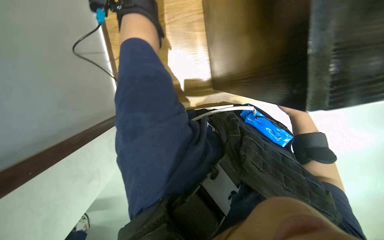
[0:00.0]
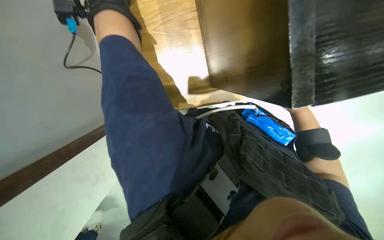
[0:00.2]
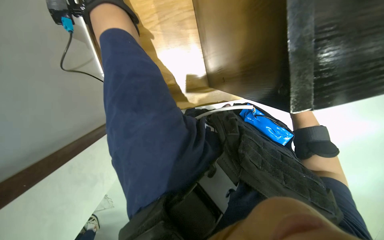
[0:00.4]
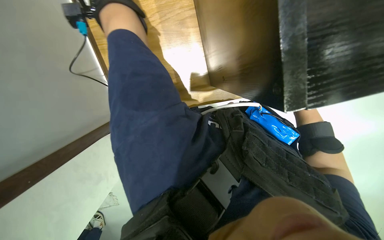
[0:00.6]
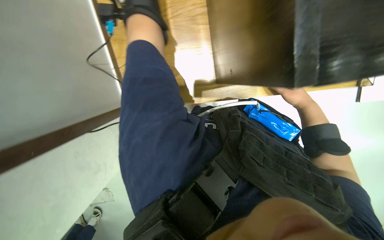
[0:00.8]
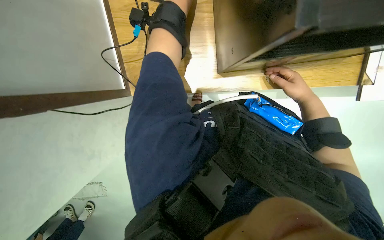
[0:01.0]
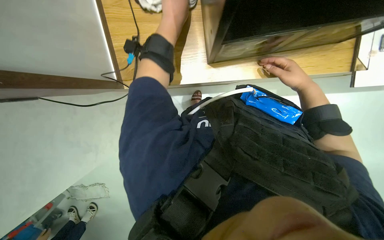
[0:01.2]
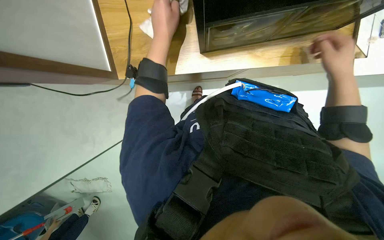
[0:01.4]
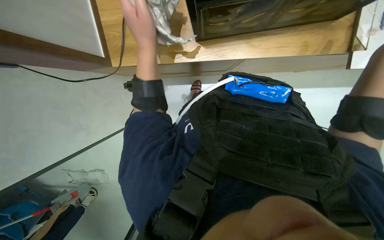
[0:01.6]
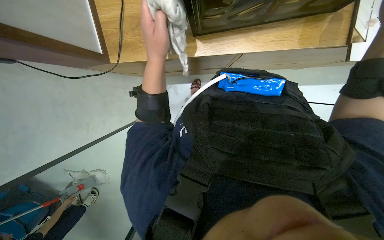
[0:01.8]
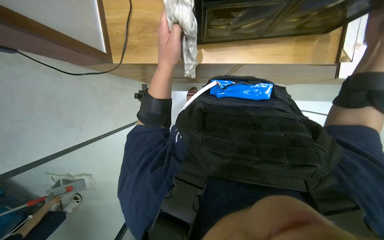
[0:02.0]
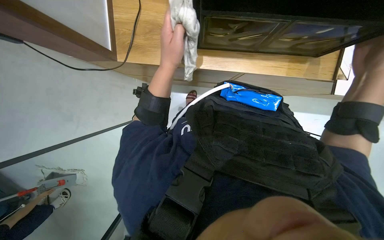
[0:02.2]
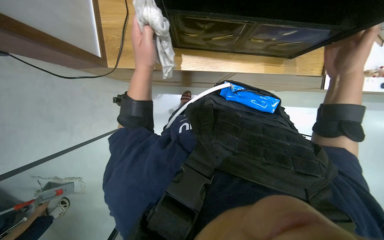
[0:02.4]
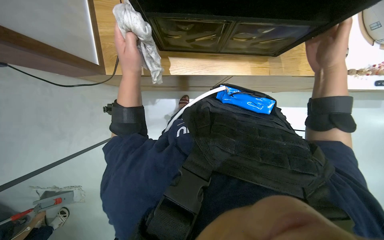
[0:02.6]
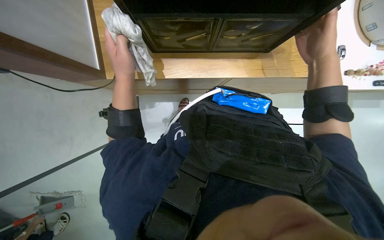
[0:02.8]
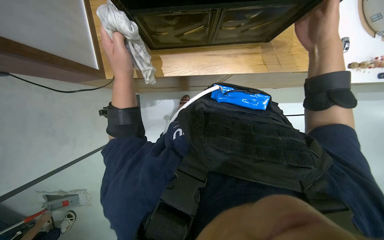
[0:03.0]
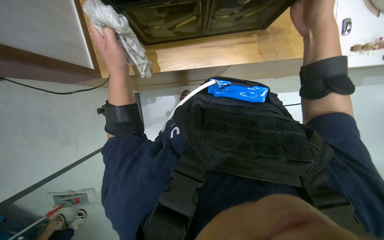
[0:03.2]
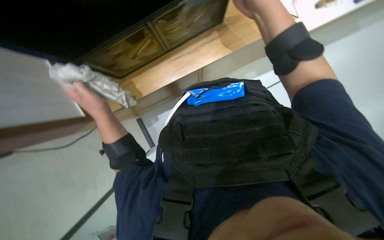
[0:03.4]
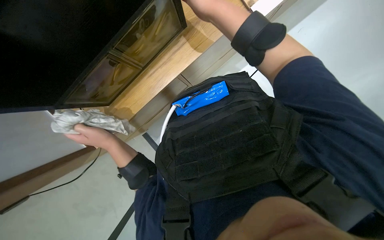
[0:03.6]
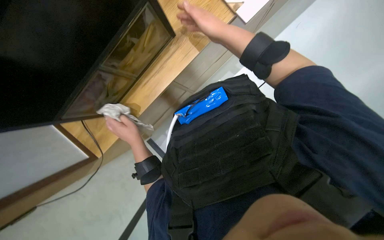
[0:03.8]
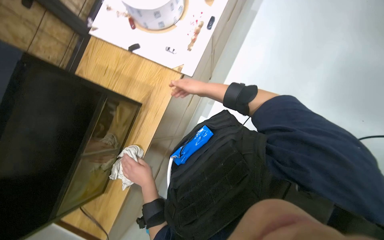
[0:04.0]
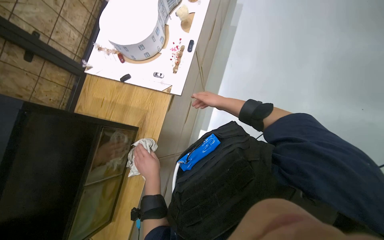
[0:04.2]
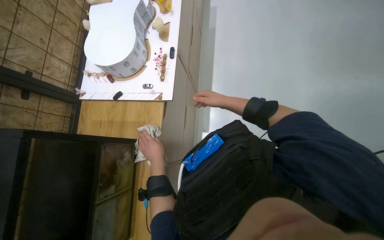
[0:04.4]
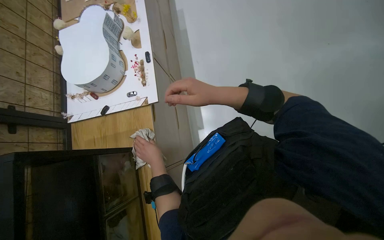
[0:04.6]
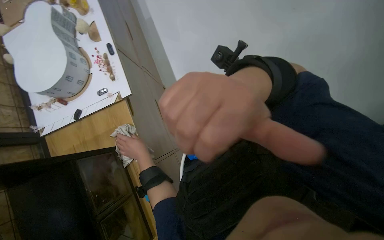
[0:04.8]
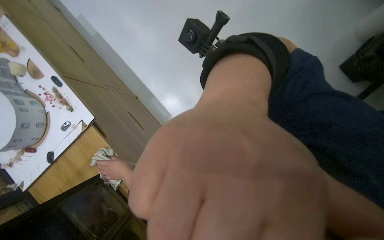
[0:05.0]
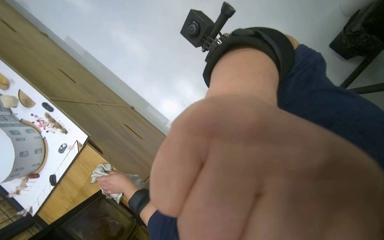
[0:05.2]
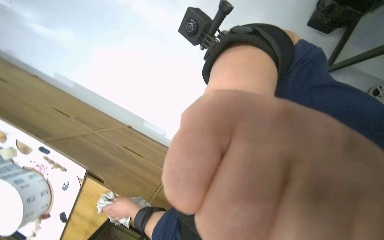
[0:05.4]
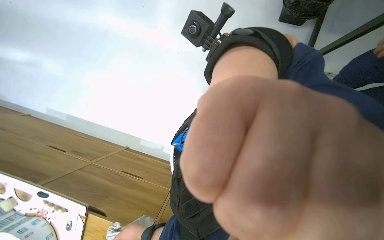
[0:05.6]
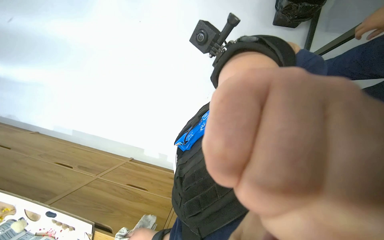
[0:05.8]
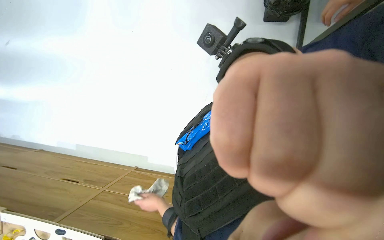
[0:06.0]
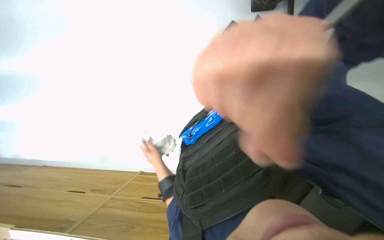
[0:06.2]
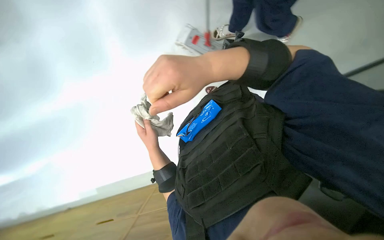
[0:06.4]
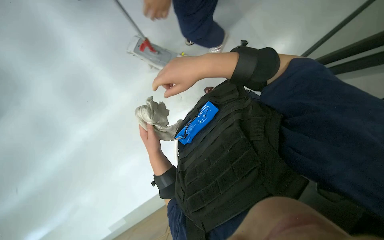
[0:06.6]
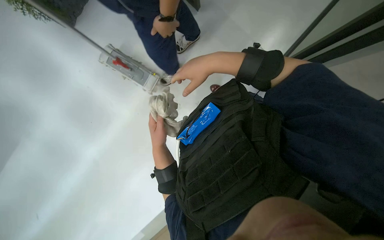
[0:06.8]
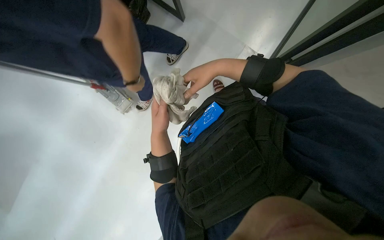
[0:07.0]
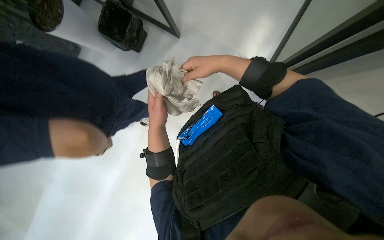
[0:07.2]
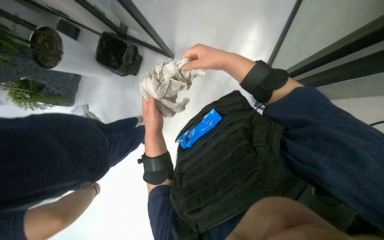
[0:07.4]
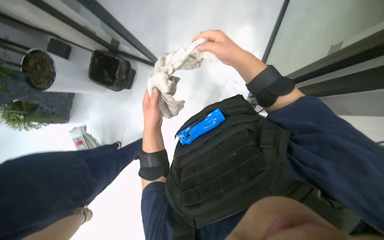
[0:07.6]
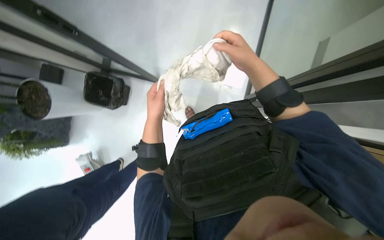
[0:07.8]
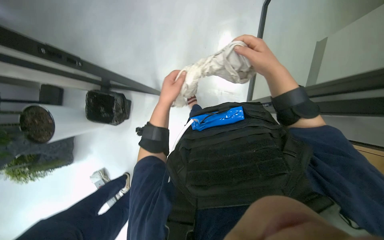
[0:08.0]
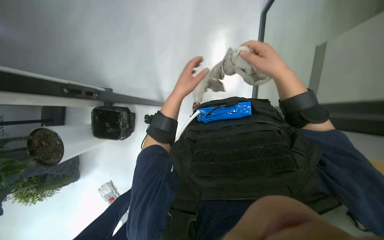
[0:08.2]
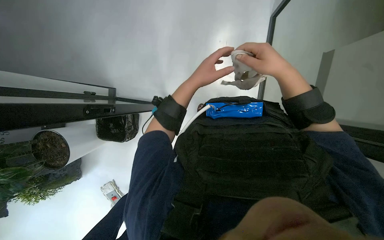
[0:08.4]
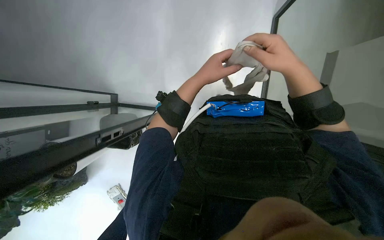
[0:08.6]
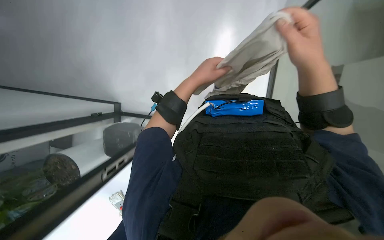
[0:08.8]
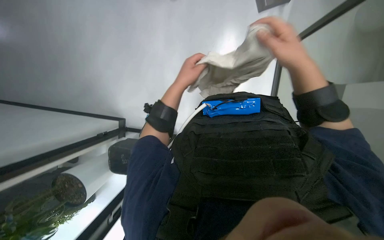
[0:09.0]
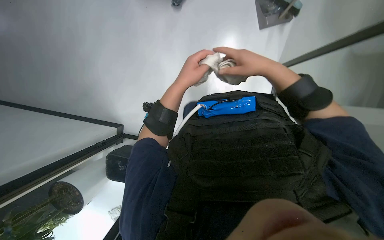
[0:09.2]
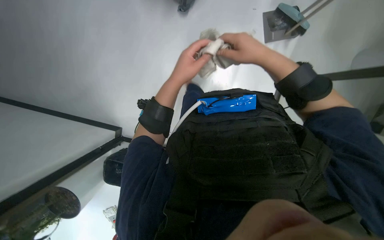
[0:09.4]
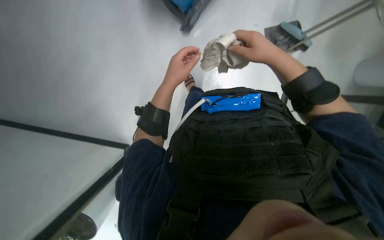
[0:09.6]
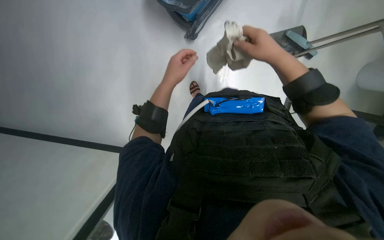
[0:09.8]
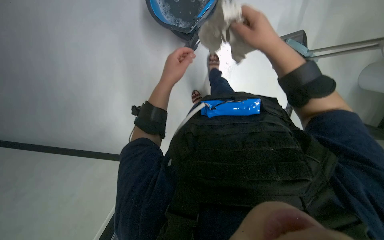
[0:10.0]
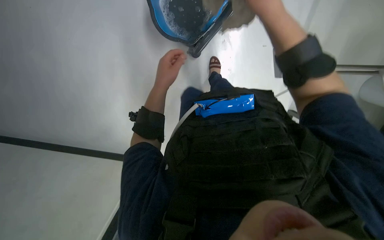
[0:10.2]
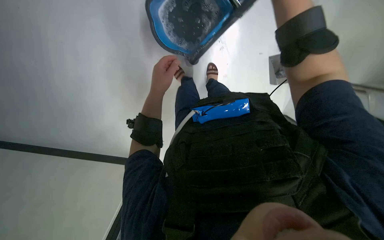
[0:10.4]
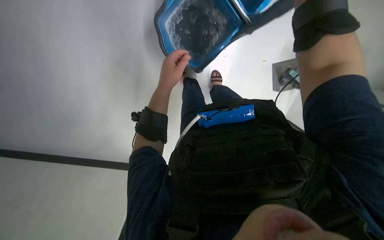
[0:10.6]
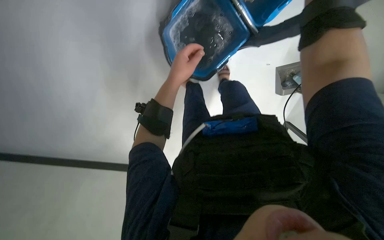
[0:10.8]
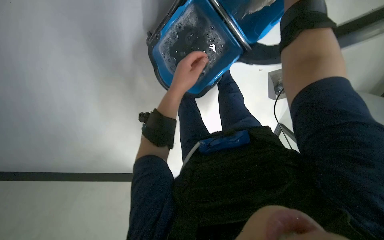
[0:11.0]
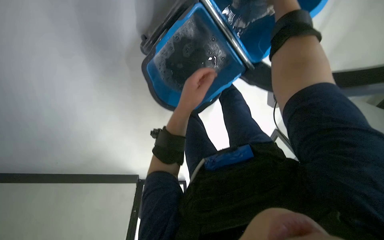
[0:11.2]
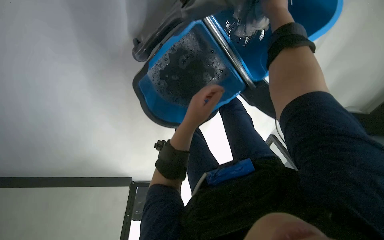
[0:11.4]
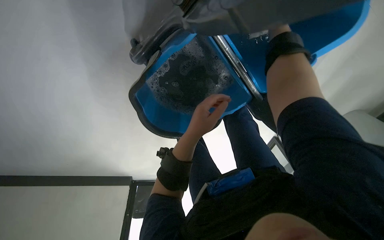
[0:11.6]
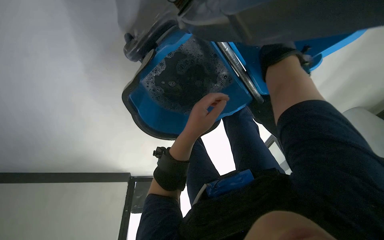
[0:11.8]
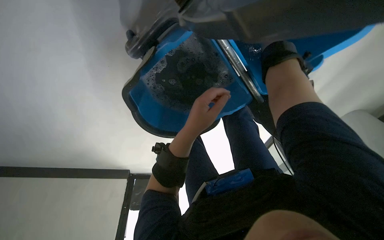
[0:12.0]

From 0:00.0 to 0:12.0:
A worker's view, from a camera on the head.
Job: wiping surfaces.
The whole recording: Wiping desk area. The worker wipes the table surface and the underside of a shelf with a cloth.
From 0:03.0 to 0:04.4: The camera sweeps to the left, by approximately 20 degrees. The view tips upward by roughly 20 degrees. The scene turns approximately 65 degrees counterclockwise in the picture.
From 0:04.4 to 0:06.0: The scene rotates counterclockwise by approximately 90 degrees.
From 0:07.6 to 0:09.0: The left hand heads up the picture, covering approximately 35 cm, while the right hand goes about 10 cm to the right.
From 0:10.4 to 0:12.0: The left hand is displaced nearer to the camera and to the right by roughly 20 cm.

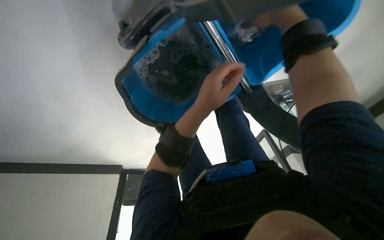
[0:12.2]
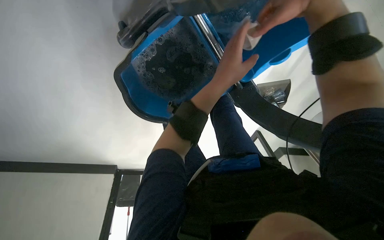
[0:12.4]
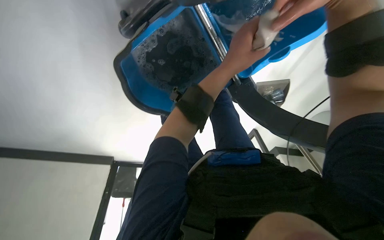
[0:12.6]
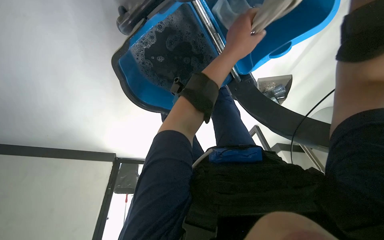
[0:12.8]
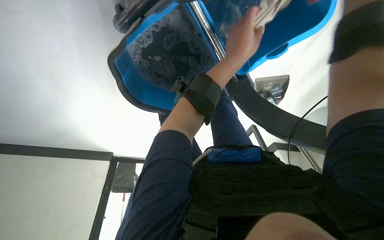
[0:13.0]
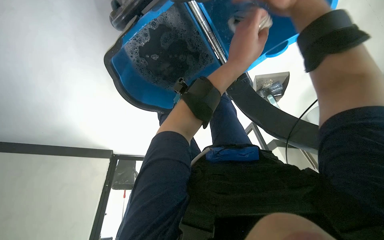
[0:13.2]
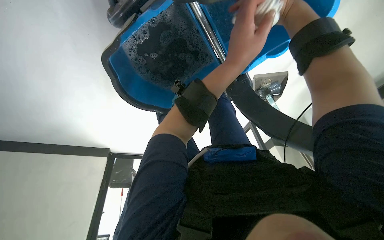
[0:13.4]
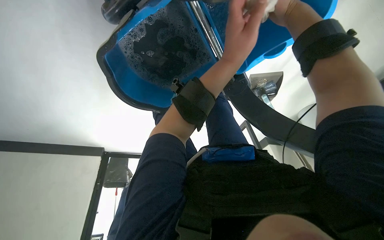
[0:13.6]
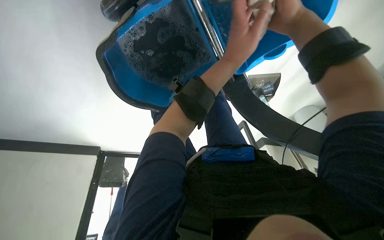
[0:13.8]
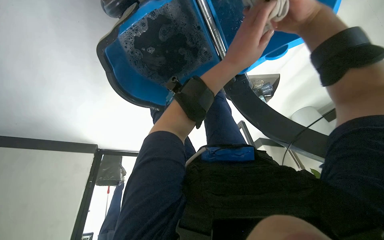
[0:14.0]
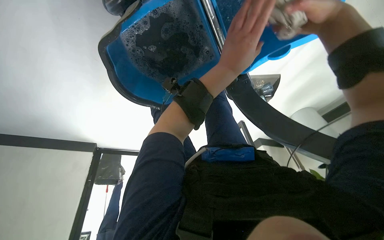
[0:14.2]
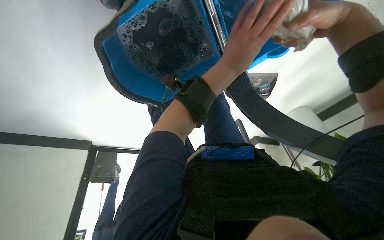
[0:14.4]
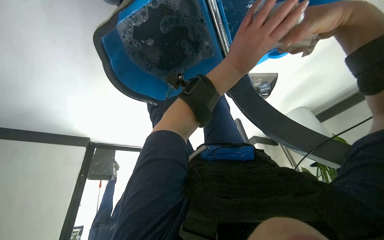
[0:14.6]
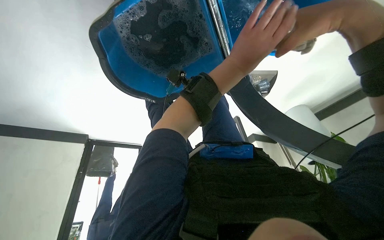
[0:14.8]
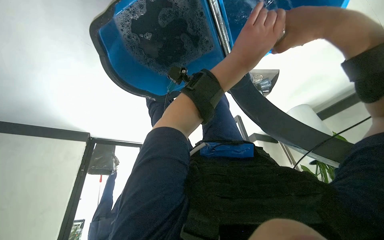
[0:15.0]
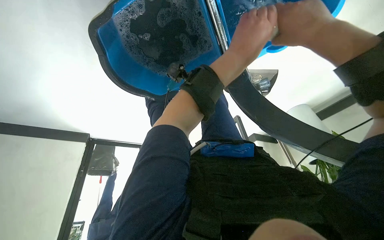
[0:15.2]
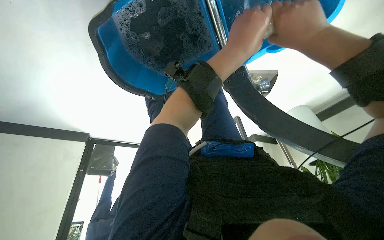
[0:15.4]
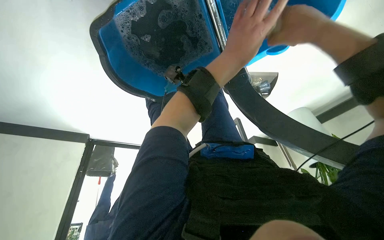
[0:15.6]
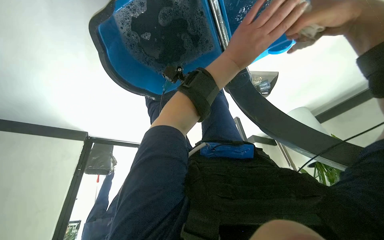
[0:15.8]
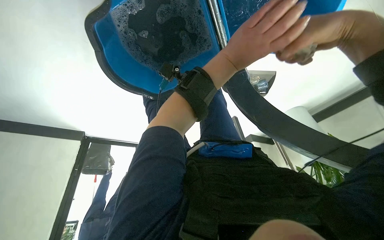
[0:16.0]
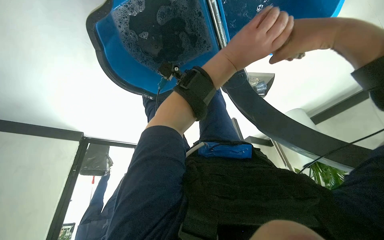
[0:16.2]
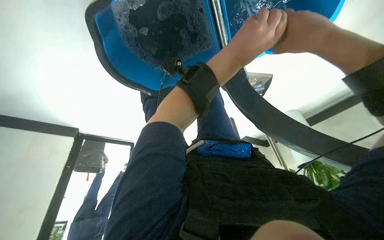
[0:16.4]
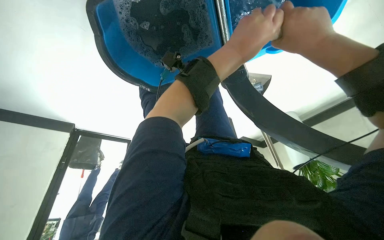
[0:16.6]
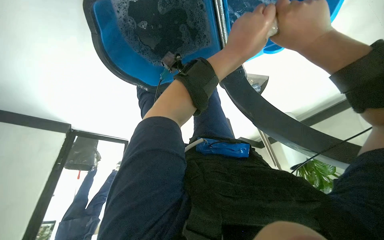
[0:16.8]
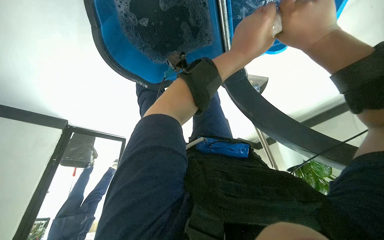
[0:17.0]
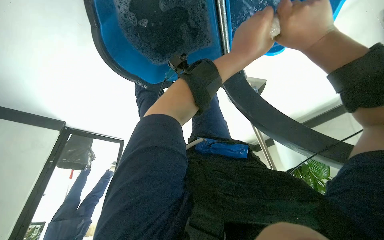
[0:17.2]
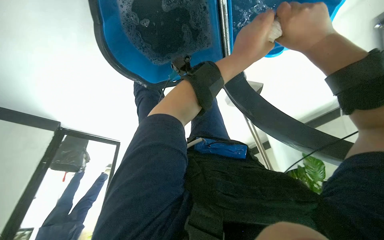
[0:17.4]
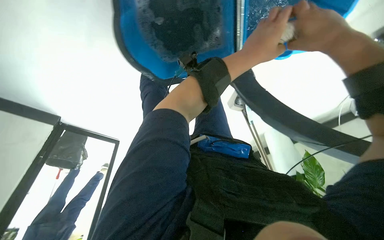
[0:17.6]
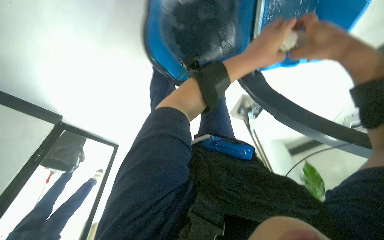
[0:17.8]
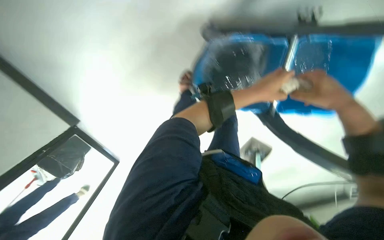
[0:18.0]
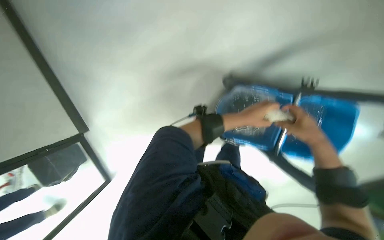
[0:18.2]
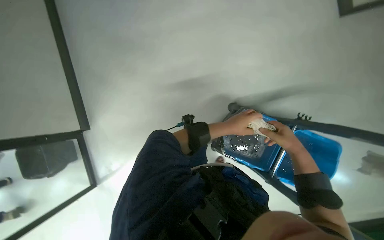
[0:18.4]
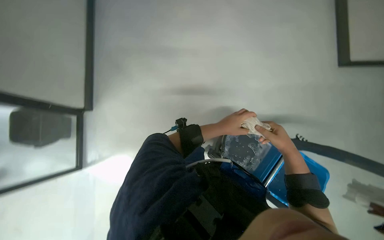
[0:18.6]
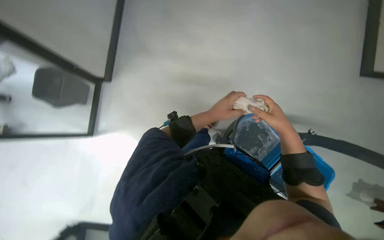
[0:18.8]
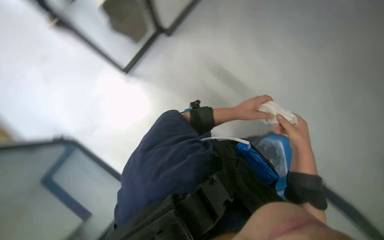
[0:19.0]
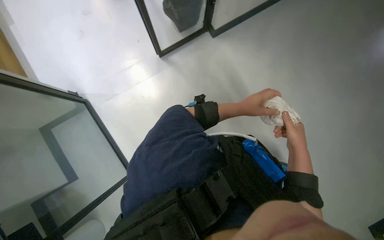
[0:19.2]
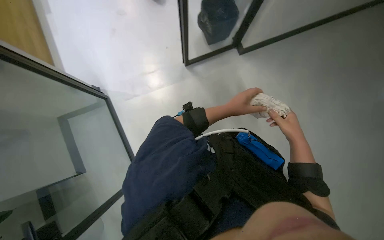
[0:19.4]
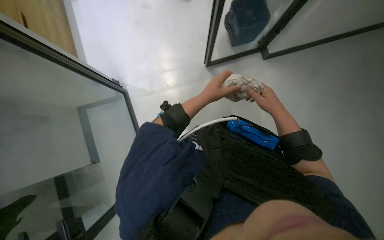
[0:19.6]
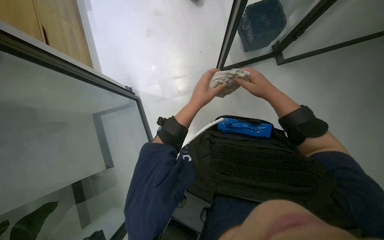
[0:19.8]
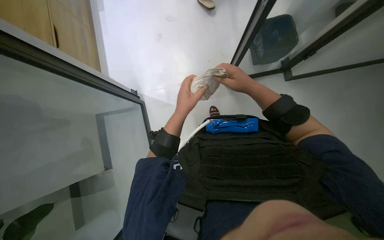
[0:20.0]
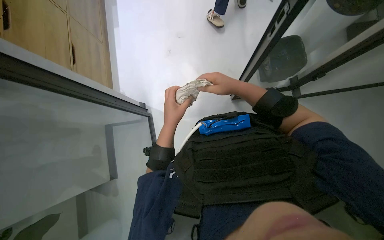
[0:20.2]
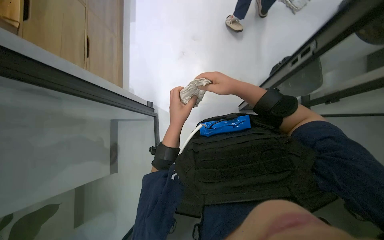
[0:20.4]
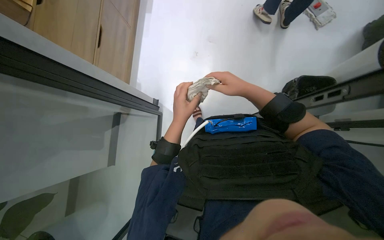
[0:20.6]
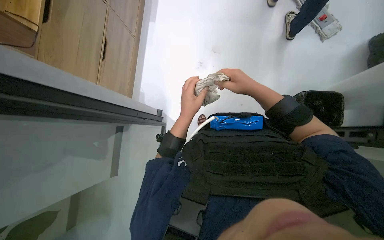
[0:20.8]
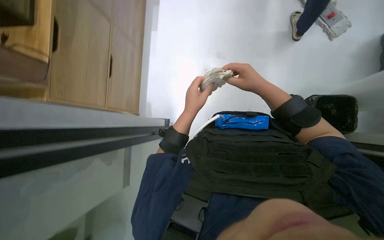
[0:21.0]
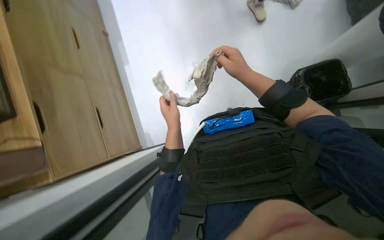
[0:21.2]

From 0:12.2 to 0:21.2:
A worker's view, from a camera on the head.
Job: wiping surfaces.
The whole recording: Wiping desk area. The worker wipes the table surface and the underside of a shelf with a cloth.
From 0:12.2 to 0:13.8: The left hand is displaced to the right and nearer to the camera by some 15 cm.
From 0:15.2 to 0:16.6: The hands work in one place, with small movements.
From 0:16.6 to 0:18.2: The camera pitches upward, by about 35 degrees. The scene turns roughly 30 degrees clockwise in the picture.
From 0:18.2 to 0:19.8: The view tilts approximately 15 degrees upward. The right hand moves up the picture and to the left, about 40 cm. The left hand moves left and right over some 15 cm, changing direction 2 times.
From 0:19.8 to 0:21.2: The view tips upward by some 10 degrees. The right hand travels up the picture by some 10 cm. The left hand heads to the left, covering some 10 cm.
